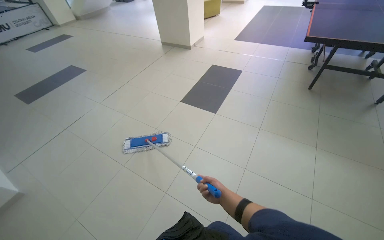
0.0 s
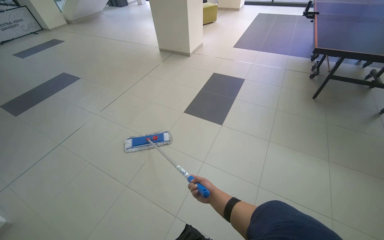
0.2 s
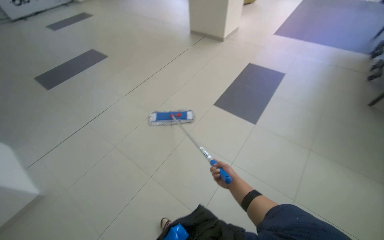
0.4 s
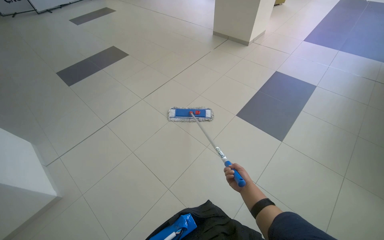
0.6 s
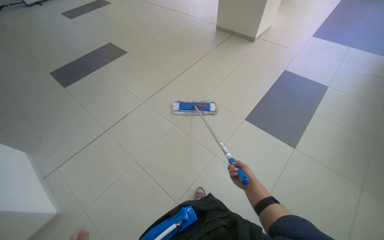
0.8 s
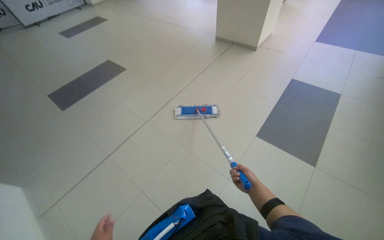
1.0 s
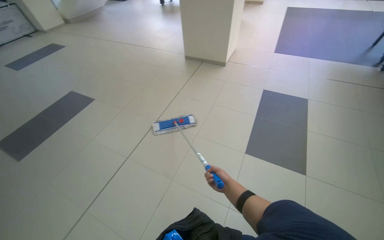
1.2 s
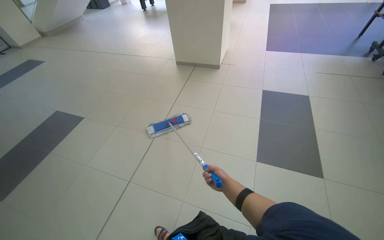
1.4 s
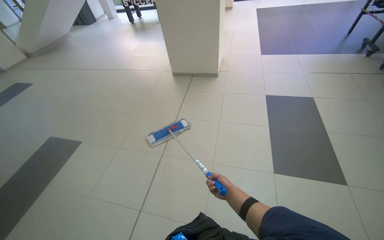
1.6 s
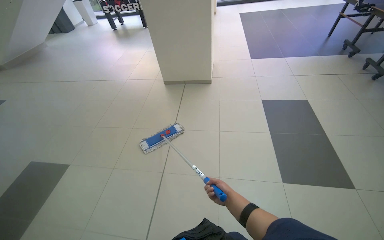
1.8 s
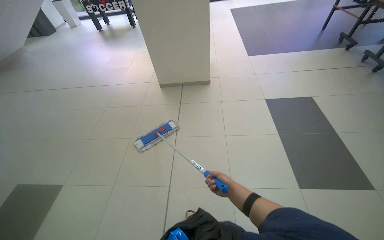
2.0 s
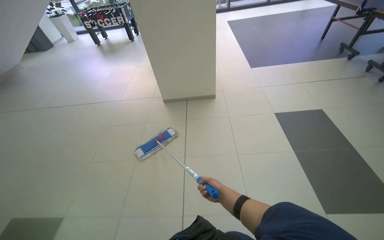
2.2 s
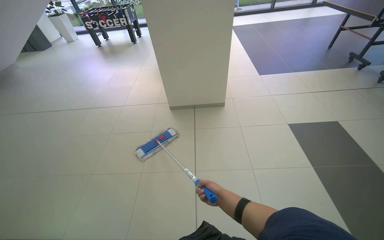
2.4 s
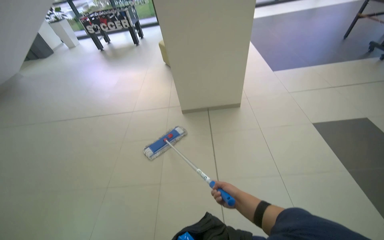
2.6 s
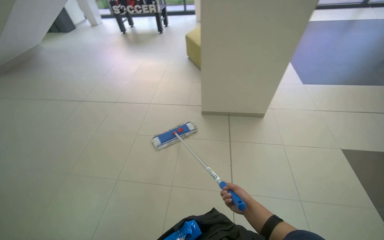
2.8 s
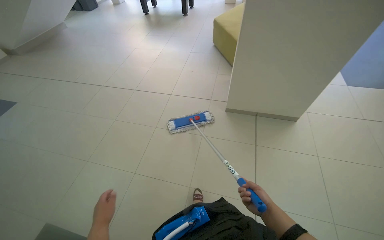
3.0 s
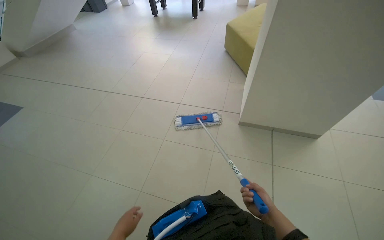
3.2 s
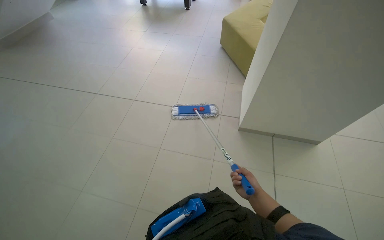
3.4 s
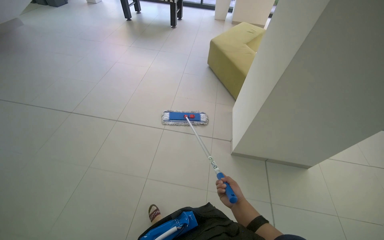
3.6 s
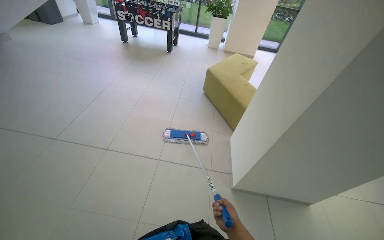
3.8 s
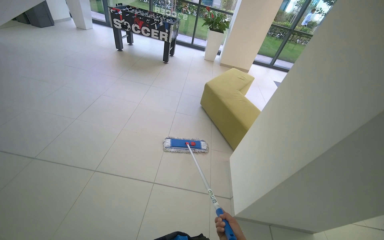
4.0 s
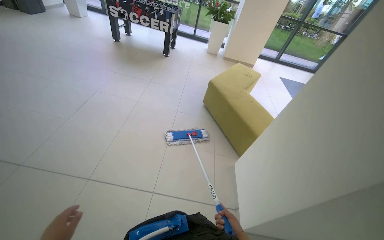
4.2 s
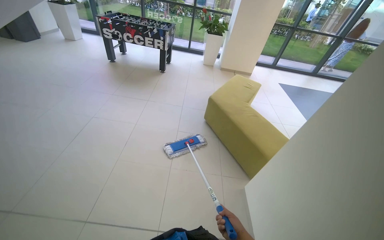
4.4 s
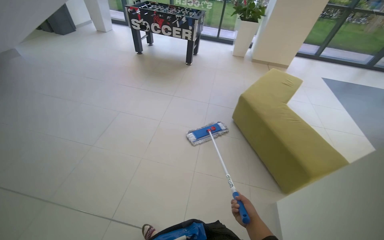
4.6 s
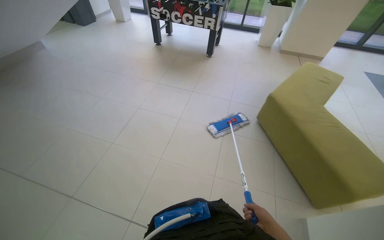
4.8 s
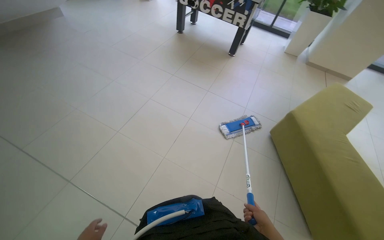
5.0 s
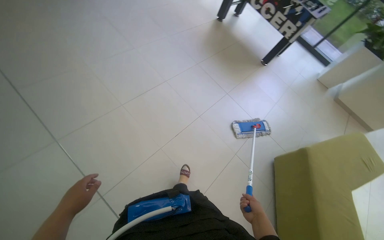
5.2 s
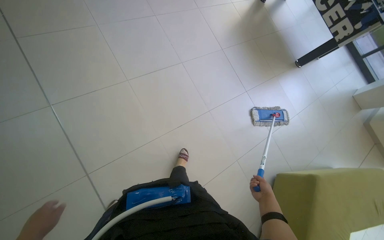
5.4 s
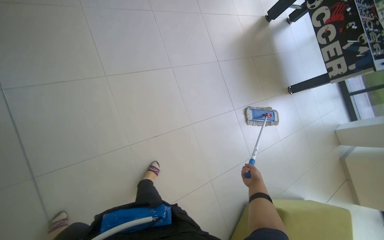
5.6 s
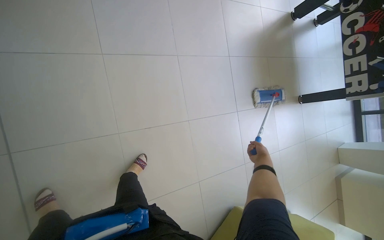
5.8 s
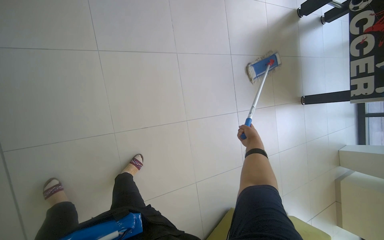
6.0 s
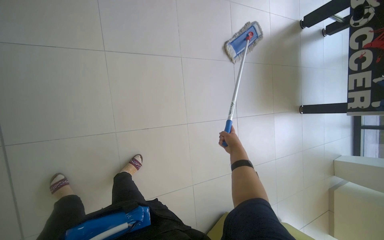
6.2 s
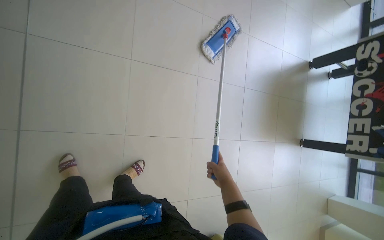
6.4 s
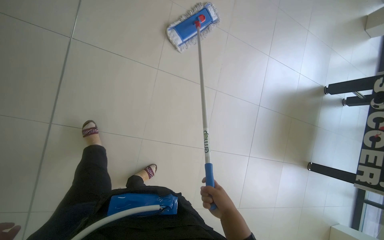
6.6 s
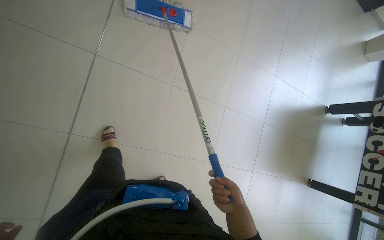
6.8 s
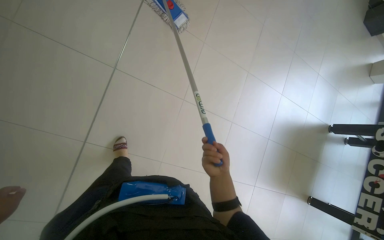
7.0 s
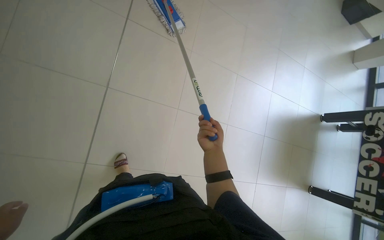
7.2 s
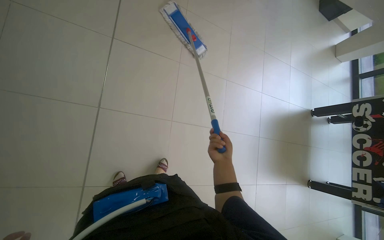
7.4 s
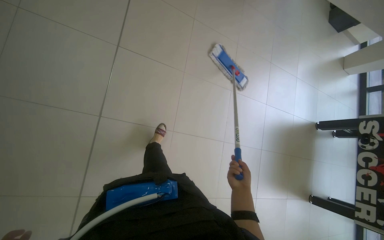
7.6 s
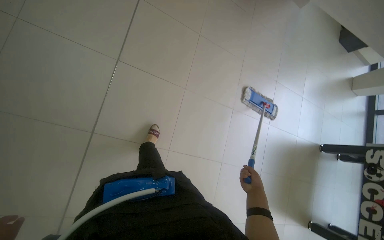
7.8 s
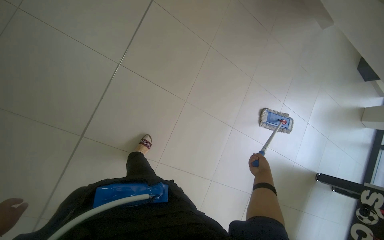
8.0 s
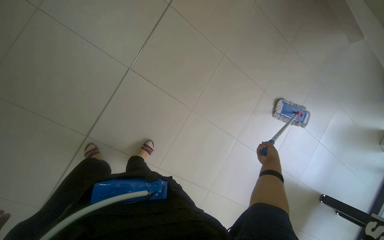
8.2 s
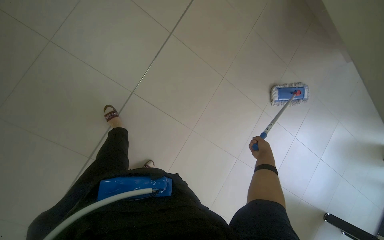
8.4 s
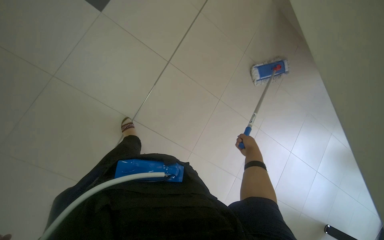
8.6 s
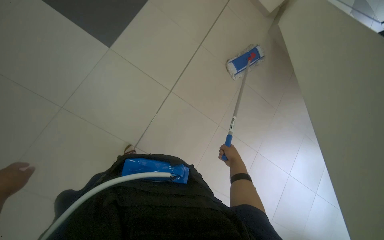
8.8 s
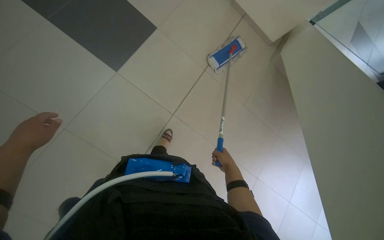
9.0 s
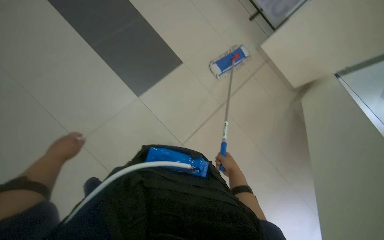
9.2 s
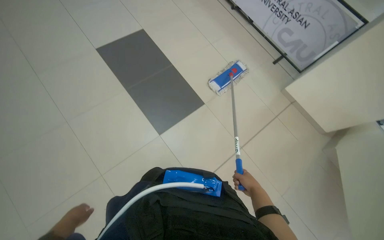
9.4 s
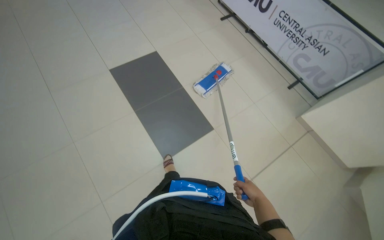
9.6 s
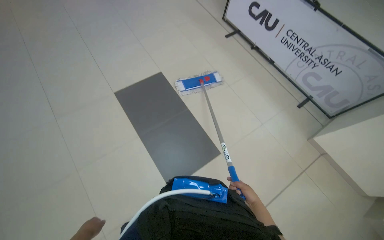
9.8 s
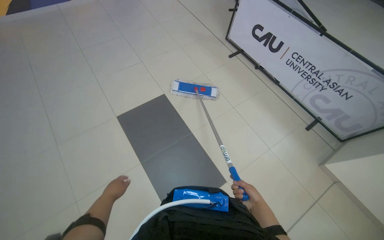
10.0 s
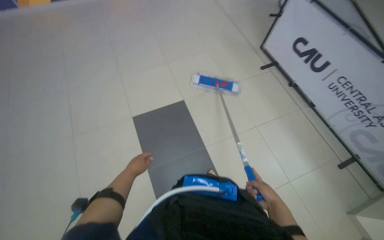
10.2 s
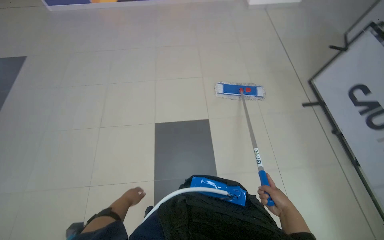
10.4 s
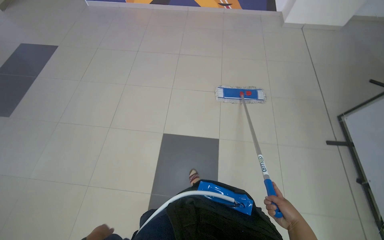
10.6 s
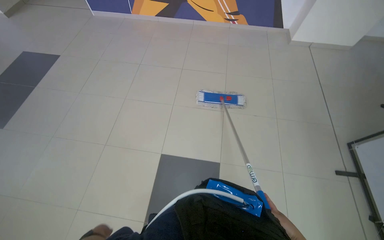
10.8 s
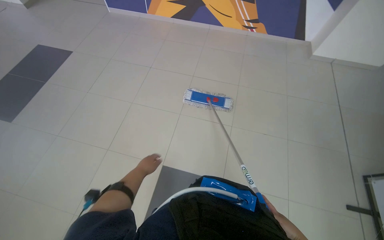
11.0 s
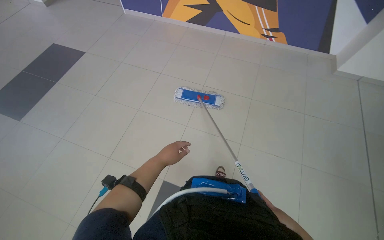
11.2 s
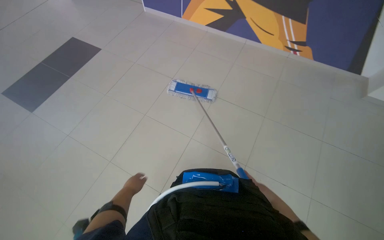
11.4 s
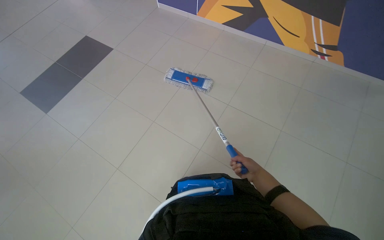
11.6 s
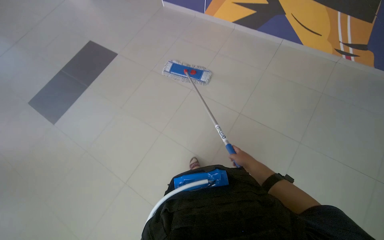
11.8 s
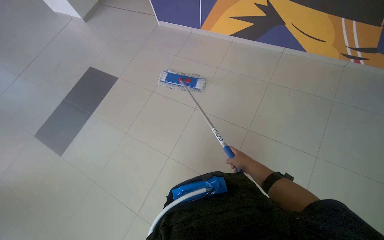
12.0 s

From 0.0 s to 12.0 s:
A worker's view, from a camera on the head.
Job: mopping floor.
The whole recording: Mopping floor. The worker mops the tiled floor with a flat mop.
From 1.6 s to 3.0 s: The head travels about 1.5 m.
From 4.4 s to 6.0 s: The camera is carried roughly 1 m. The wearer looks roughly 70 degrees further to the left. The view tips downward by some 25 degrees.
From 6.0 s to 7.6 s: The camera travels some 70 cm. The view tilts about 15 degrees upward.
From 10.4 s to 12.0 s: The camera is carried roughly 1 m. The head turns to the left by approximately 45 degrees. The wearer looks approximately 15 degrees further upward.

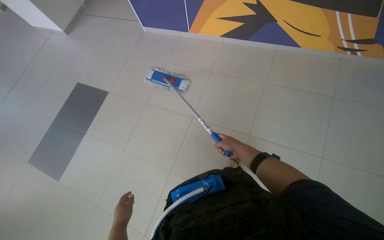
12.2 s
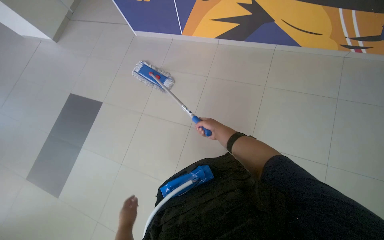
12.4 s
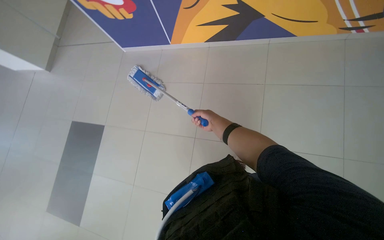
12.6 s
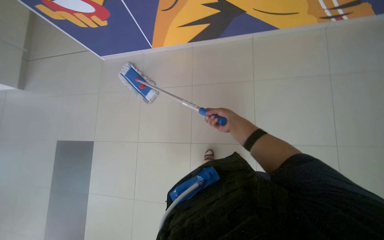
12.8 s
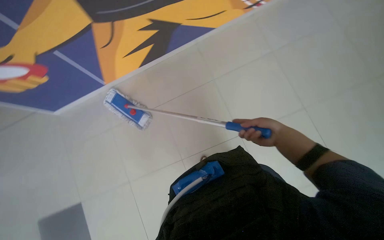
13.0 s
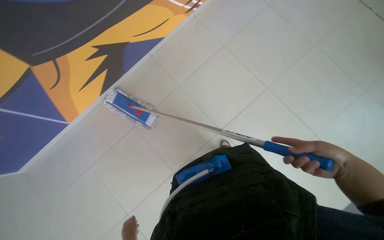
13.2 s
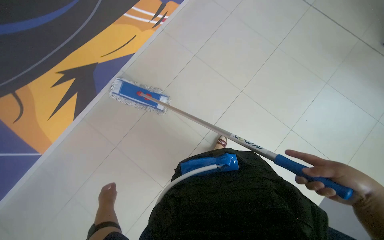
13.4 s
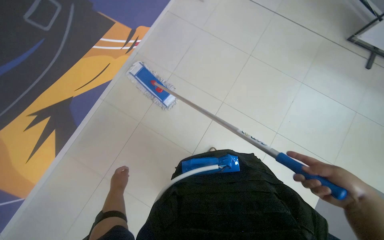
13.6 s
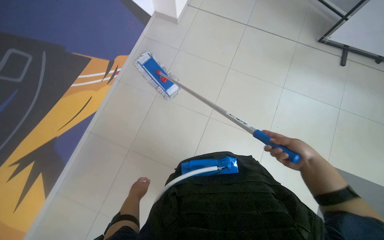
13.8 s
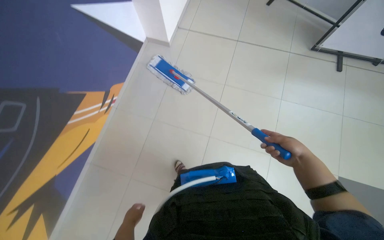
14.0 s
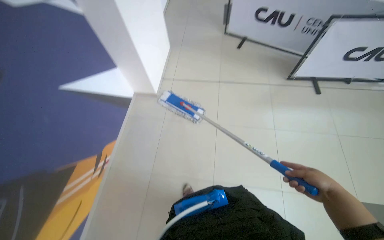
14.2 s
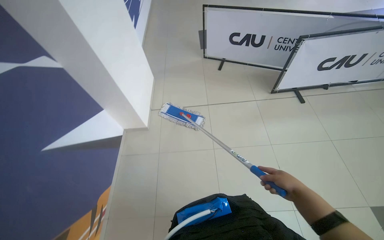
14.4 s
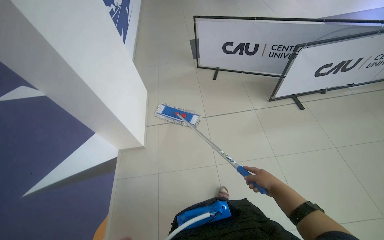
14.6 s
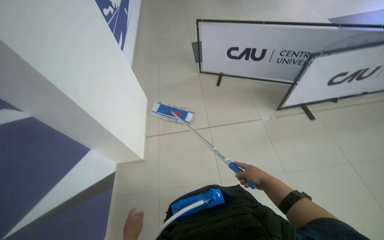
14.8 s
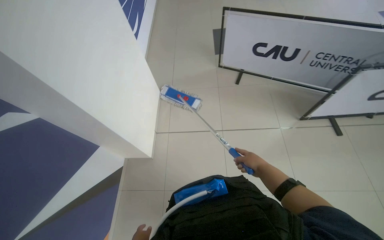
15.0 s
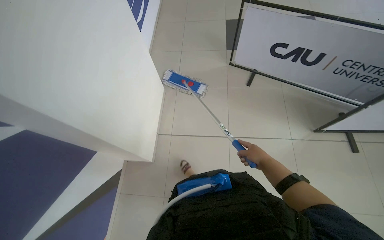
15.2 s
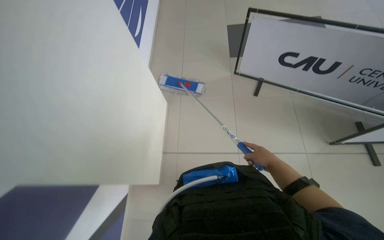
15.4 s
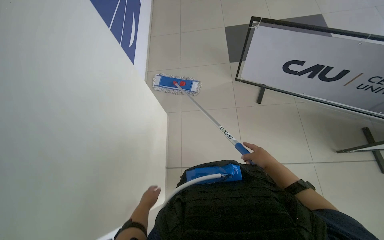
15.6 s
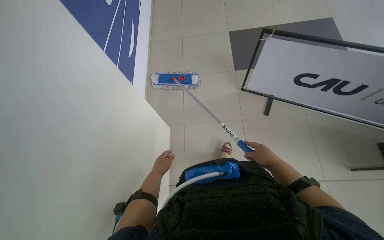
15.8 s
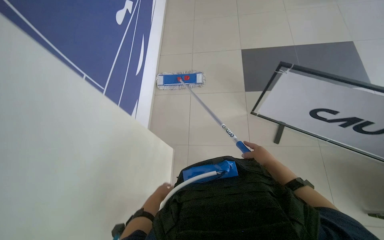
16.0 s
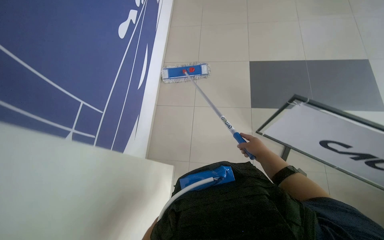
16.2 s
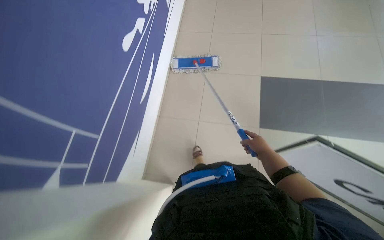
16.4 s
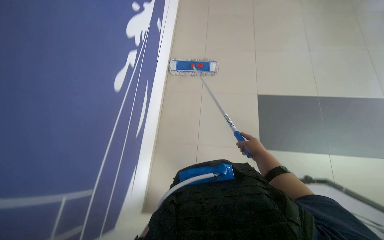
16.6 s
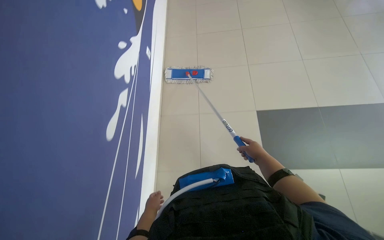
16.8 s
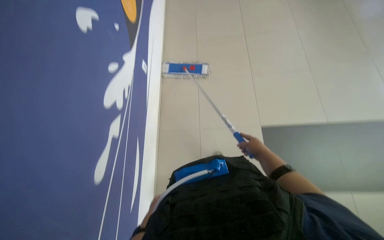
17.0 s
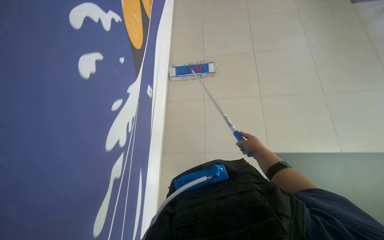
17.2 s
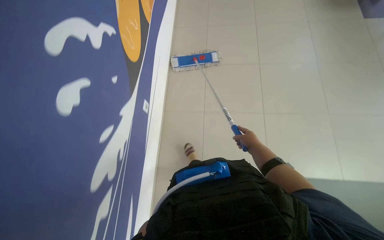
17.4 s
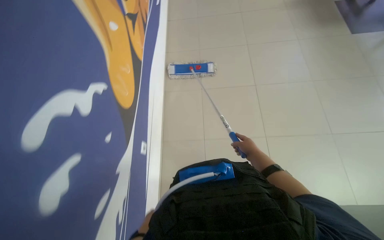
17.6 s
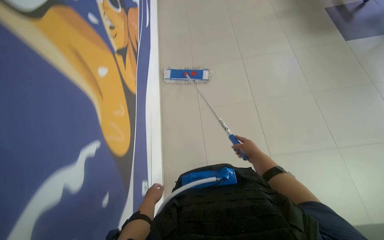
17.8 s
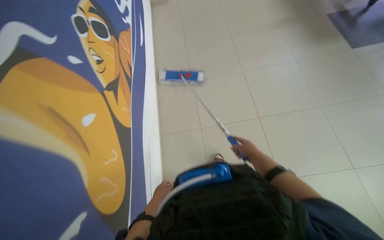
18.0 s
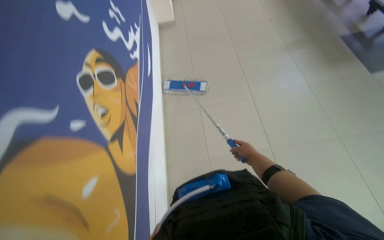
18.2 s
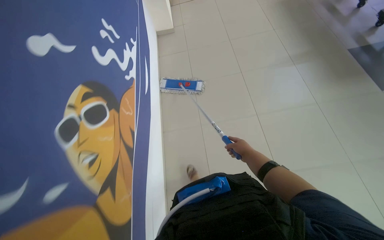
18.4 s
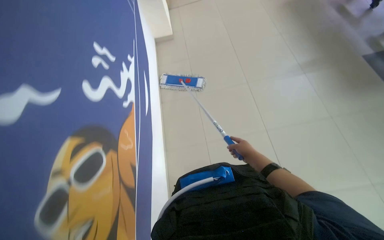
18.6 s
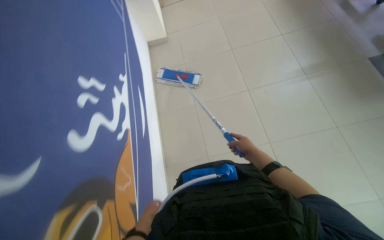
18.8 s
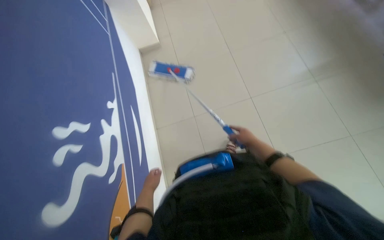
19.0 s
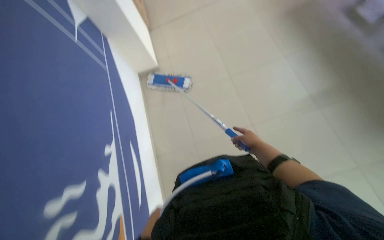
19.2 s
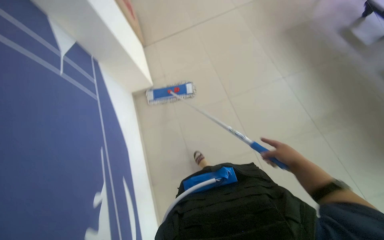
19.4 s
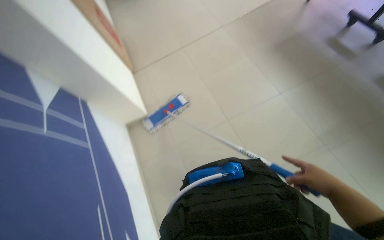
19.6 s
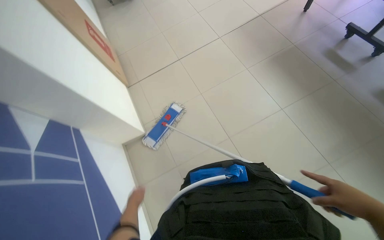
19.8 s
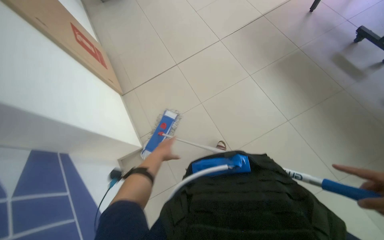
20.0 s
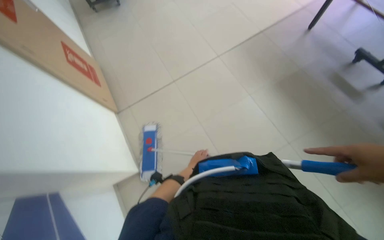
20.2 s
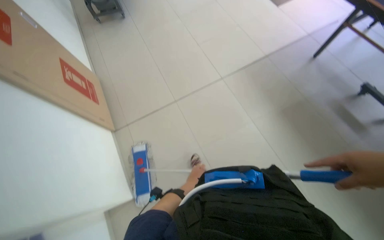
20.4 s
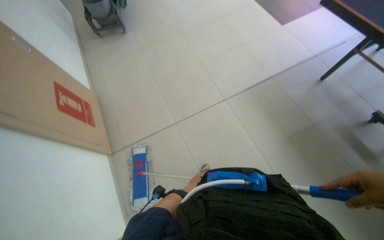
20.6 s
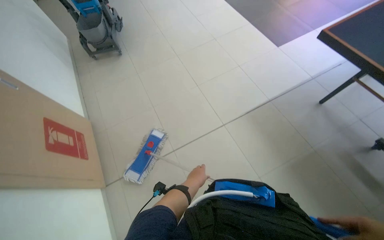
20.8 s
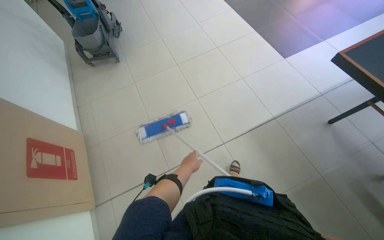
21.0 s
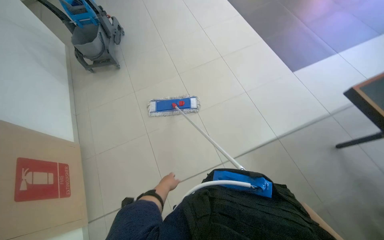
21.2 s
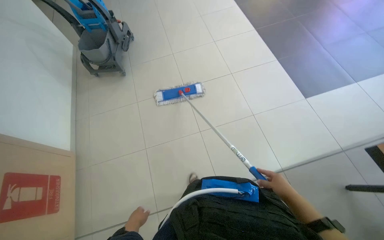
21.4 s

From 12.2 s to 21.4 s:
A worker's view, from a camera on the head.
Job: mopping floor.
The whole recording: Mopping floor. The worker mops the tiled floor with a flat mop.
From 12.2 s to 13.8 s: The camera travels approximately 50 cm. The head turns to the right by approximately 90 degrees.
From 13.8 s to 15.2 s: The camera is carried about 1 m.
From 16.8 s to 18.4 s: The wearer moves some 70 cm.
From 18.4 s to 19.8 s: The camera travels about 80 cm.
From 19.8 s to 21.4 s: The camera is carried about 1.5 m.
